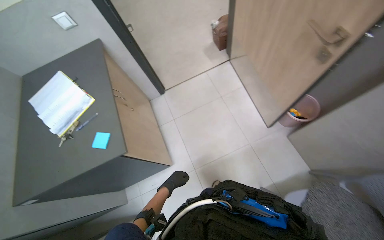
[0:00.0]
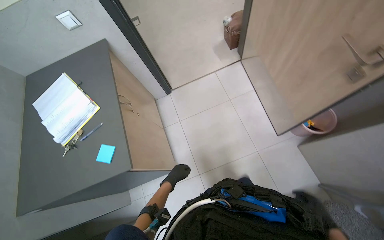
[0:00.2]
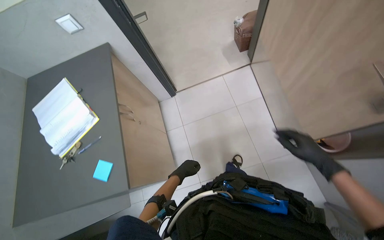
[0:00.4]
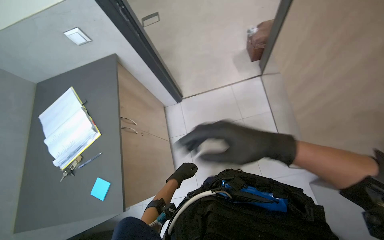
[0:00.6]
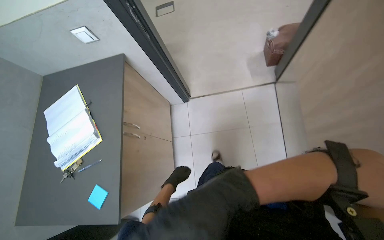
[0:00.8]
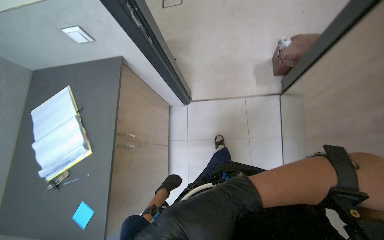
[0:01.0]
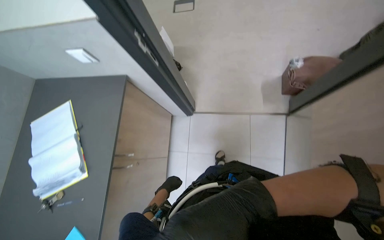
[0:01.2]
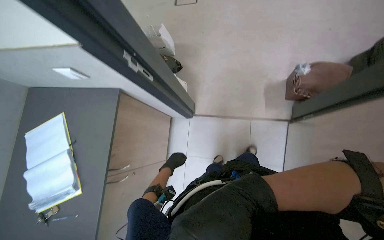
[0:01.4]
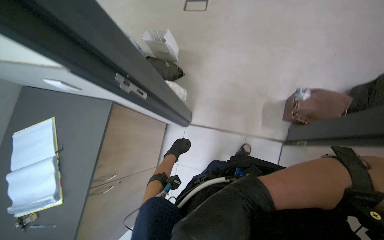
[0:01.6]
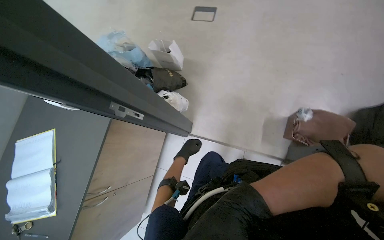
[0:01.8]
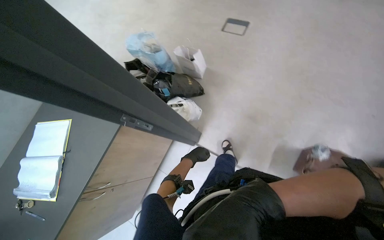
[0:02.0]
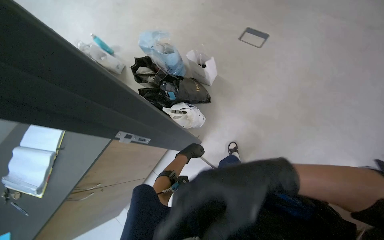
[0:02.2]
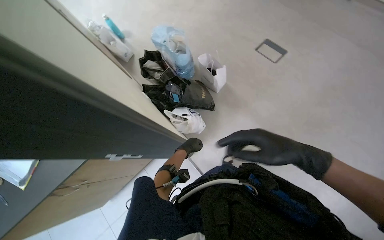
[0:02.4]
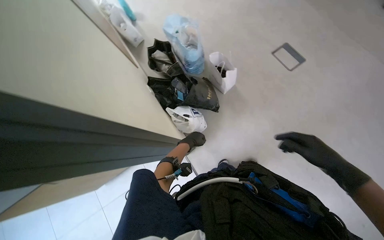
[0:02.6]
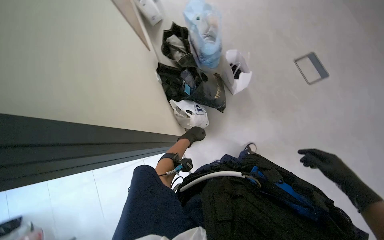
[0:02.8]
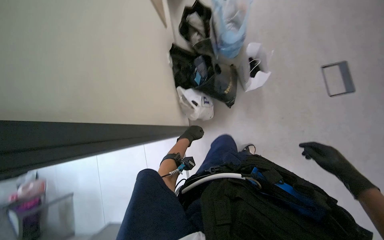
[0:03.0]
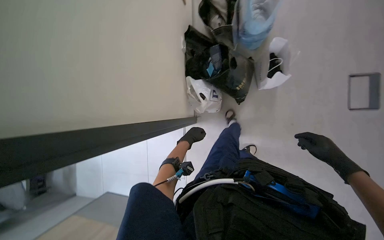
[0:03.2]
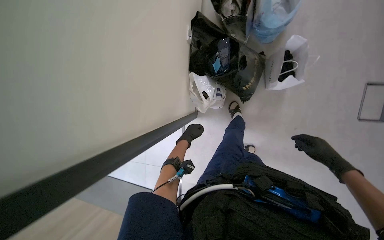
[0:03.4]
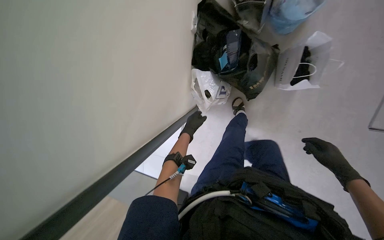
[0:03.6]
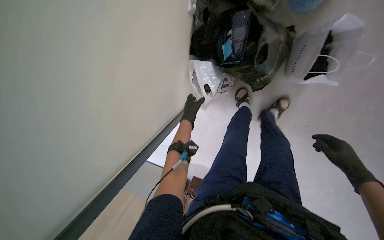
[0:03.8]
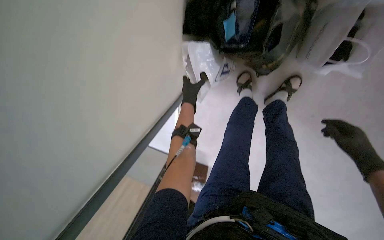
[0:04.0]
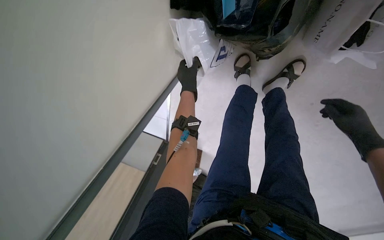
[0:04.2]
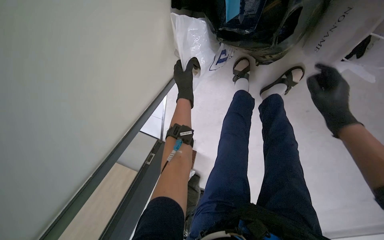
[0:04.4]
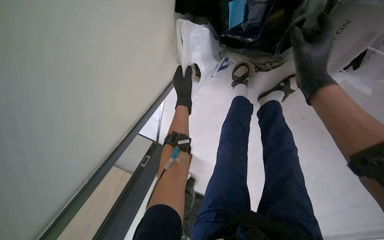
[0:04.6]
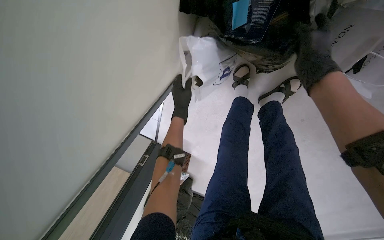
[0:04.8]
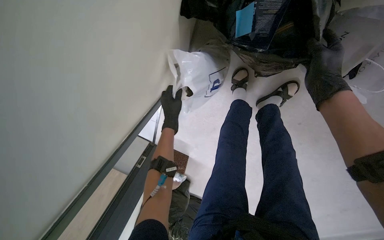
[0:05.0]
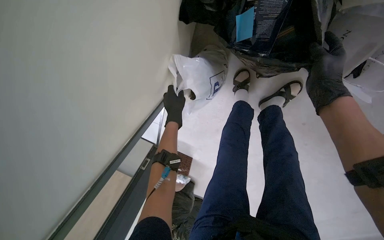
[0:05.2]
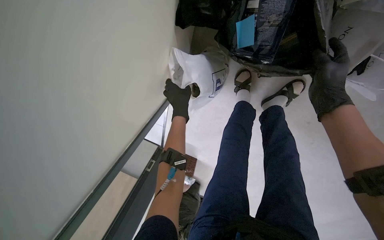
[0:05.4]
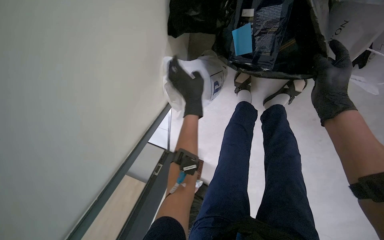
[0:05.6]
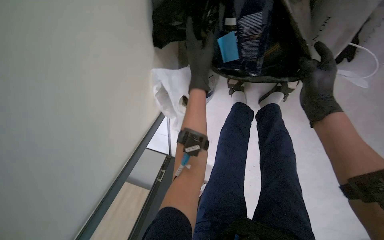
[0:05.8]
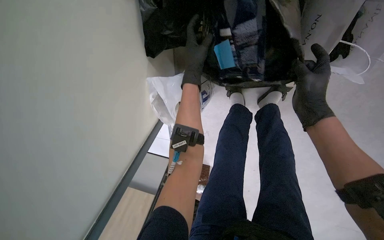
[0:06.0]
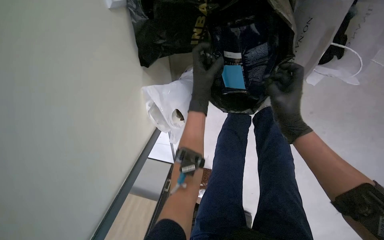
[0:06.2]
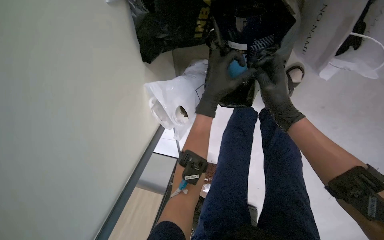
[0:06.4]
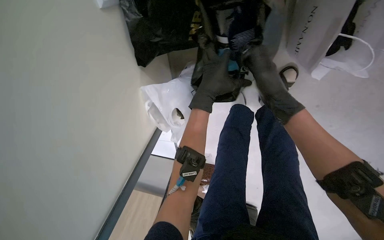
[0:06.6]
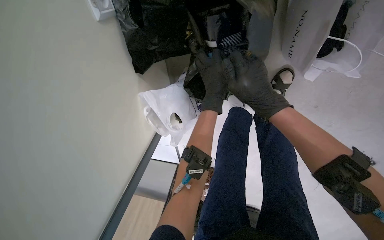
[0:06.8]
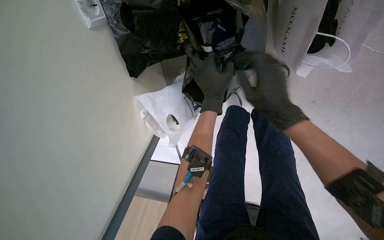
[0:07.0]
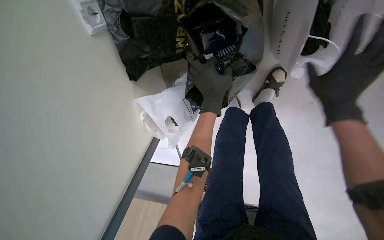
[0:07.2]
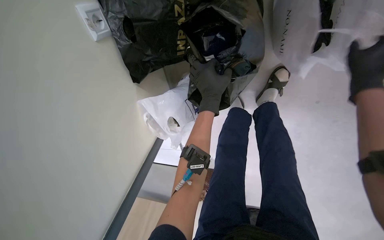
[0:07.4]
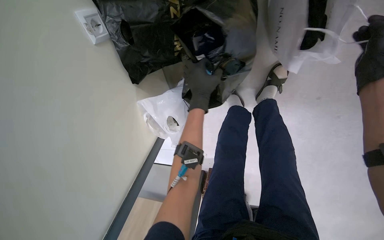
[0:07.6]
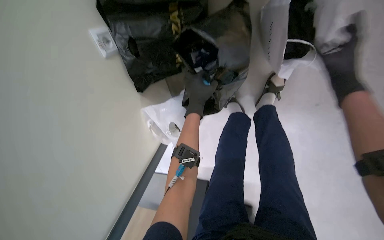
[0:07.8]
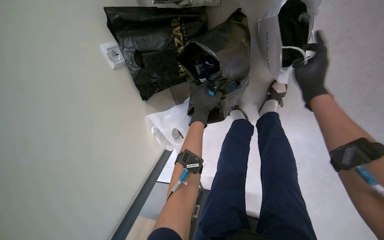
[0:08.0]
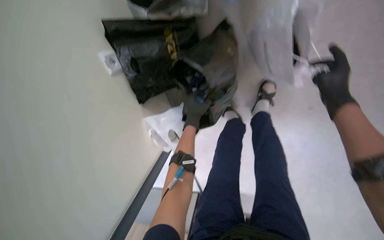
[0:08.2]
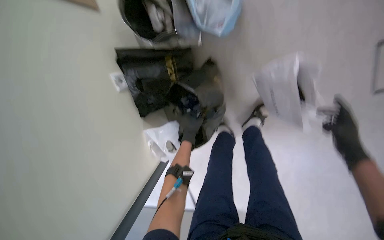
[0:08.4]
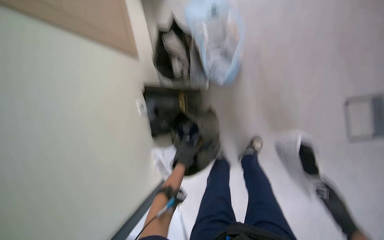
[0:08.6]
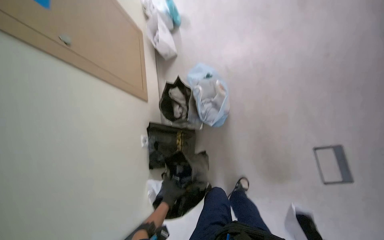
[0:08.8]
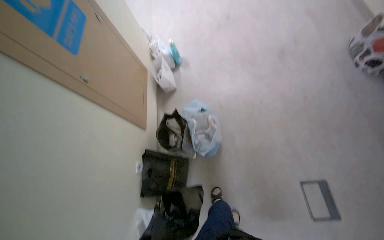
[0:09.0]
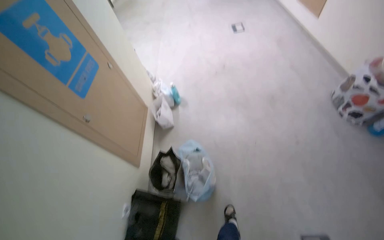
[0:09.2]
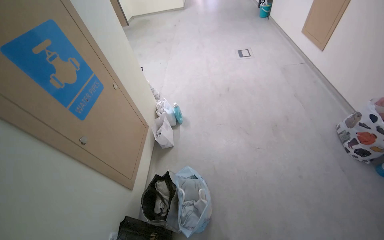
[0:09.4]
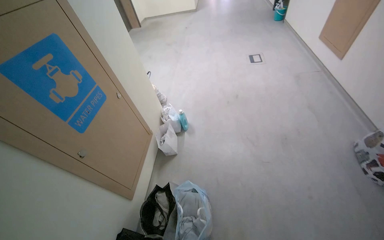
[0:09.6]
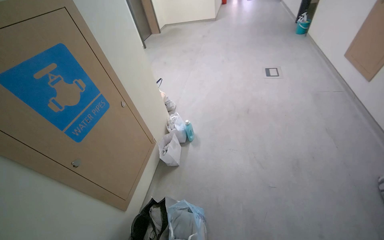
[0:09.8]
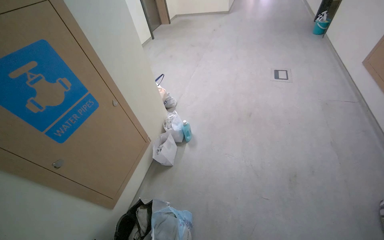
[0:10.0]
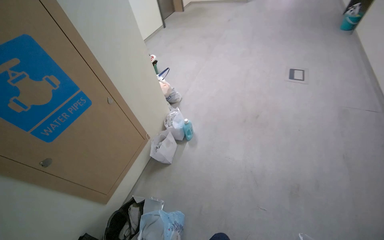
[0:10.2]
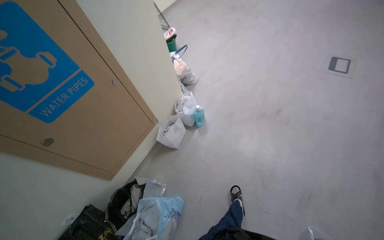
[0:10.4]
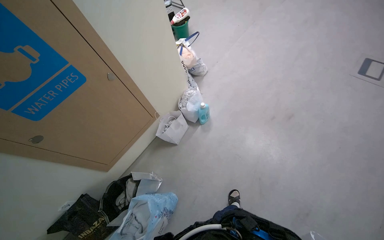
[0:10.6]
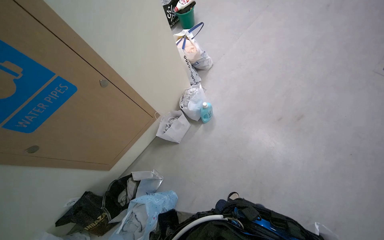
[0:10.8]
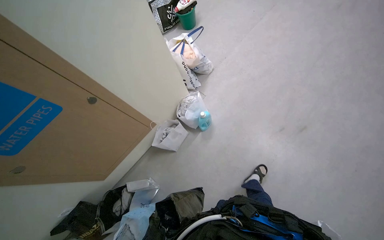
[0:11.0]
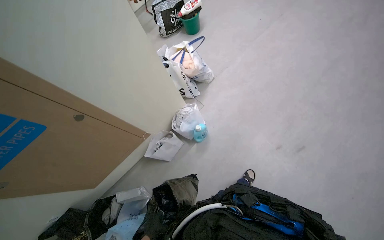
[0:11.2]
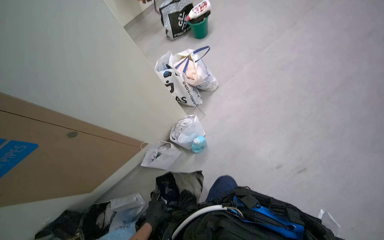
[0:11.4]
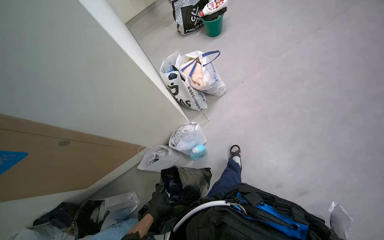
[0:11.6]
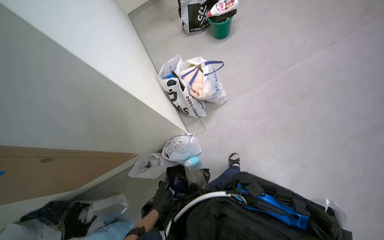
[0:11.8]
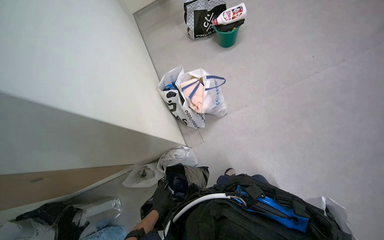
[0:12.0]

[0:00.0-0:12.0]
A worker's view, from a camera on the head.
Job: managing laundry.
The whole recording: Sorting items from bags. The worker sorts various items by picking them up from different bags on the floor.
0:00.0 to 0:01.6: The head travels some 1 m. The camera pitches downward, by roughly 20 degrees. Everything in view rotates some 35 degrees clockwise.
0:01.6 to 0:03.0: The wearer moves roughly 60 cm. The wearer looks about 65 degrees further to the left. The camera pitches downward, by about 15 degrees.
0:03.0 to 0:04.4: The wearer moves some 50 cm. The camera pitches downward, by some 40 degrees.
0:04.4 to 0:06.0: The left hand is displaced nearer to the camera by about 15 cm. The right hand goes up the picture and returns, some 15 cm each way.
0:06.0 to 0:07.6: The right hand goes some 20 cm to the right.
0:07.6 to 0:09.0: The camera travels about 70 cm. The camera pitches upward, by roughly 50 degrees.
0:09.0 to 0:10.4: The camera is carried approximately 80 cm. The head rotates about 35 degrees to the left.
0:10.4 to 0:12.0: The head travels roughly 1.5 m. The head rotates roughly 35 degrees to the left. The camera pitches downward, by about 25 degrees.

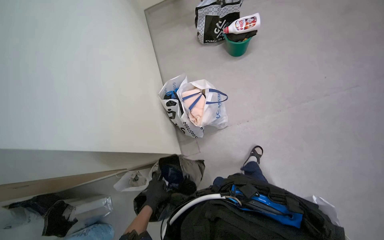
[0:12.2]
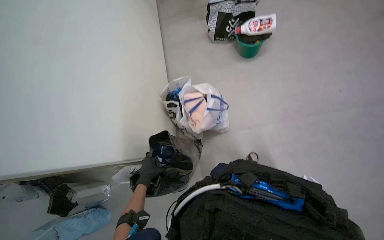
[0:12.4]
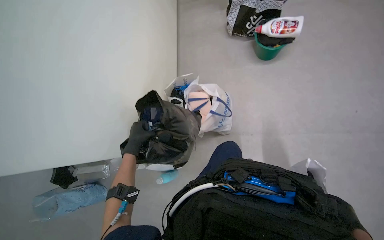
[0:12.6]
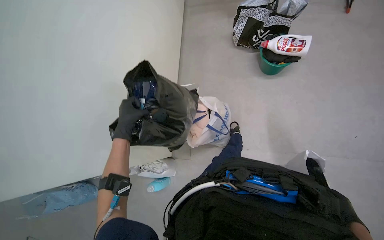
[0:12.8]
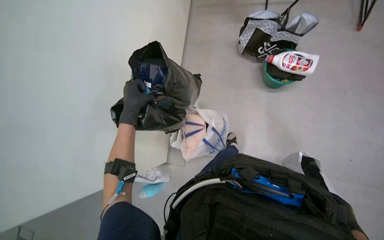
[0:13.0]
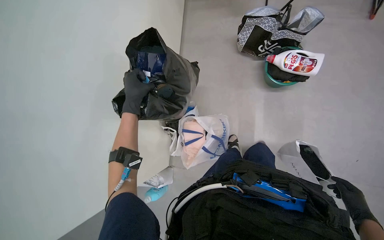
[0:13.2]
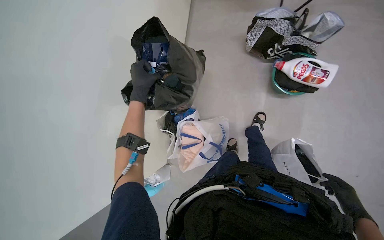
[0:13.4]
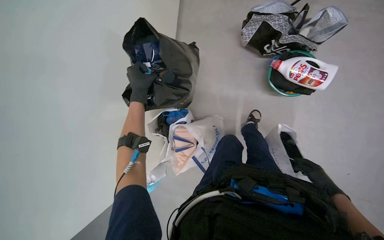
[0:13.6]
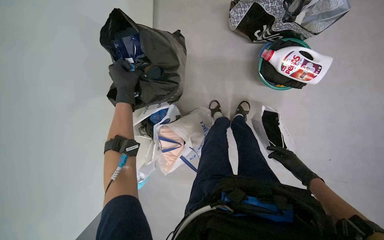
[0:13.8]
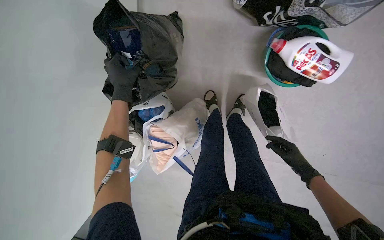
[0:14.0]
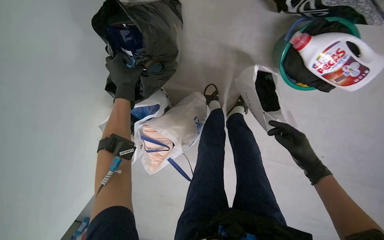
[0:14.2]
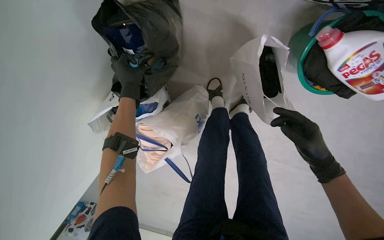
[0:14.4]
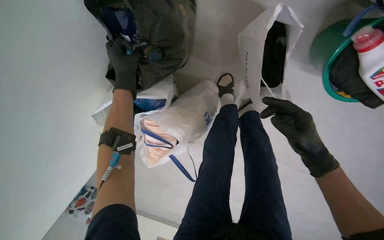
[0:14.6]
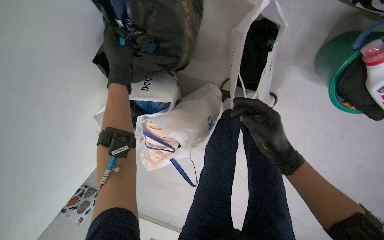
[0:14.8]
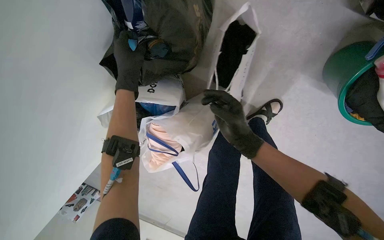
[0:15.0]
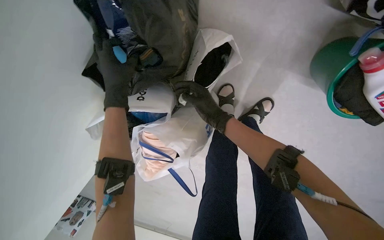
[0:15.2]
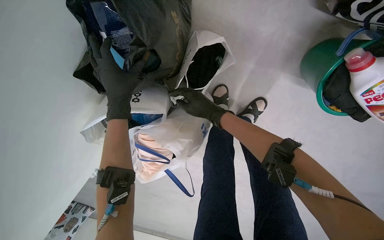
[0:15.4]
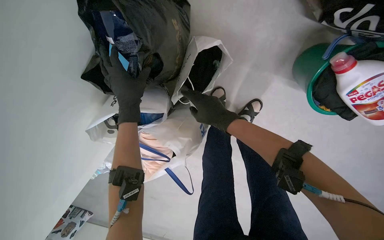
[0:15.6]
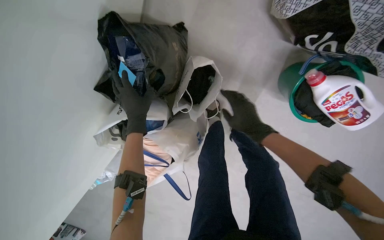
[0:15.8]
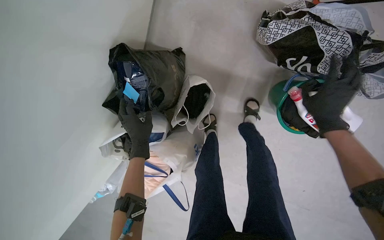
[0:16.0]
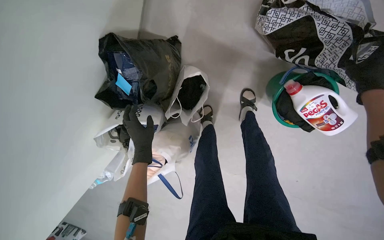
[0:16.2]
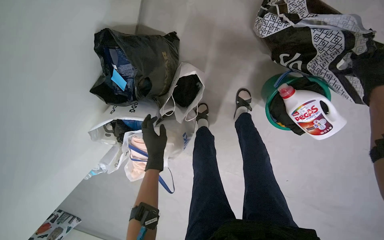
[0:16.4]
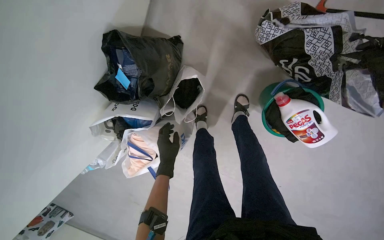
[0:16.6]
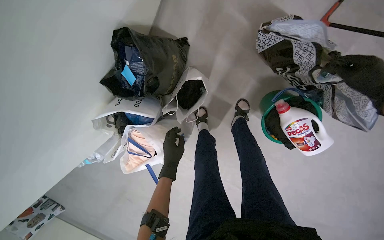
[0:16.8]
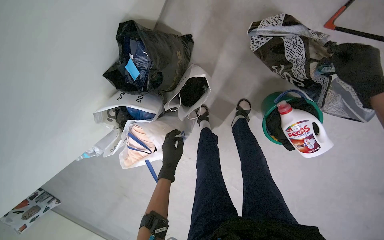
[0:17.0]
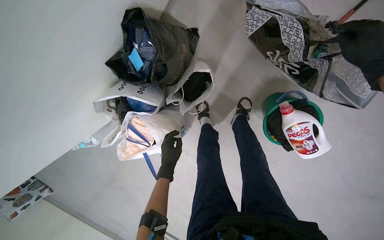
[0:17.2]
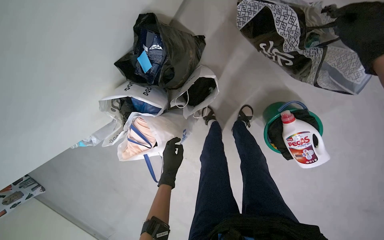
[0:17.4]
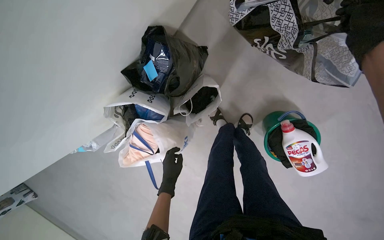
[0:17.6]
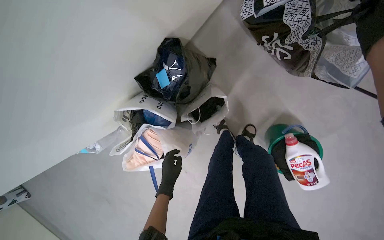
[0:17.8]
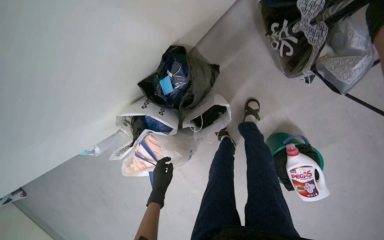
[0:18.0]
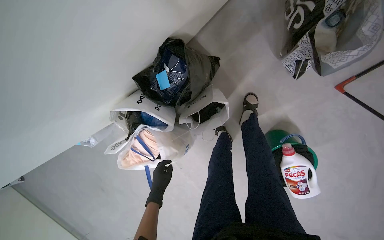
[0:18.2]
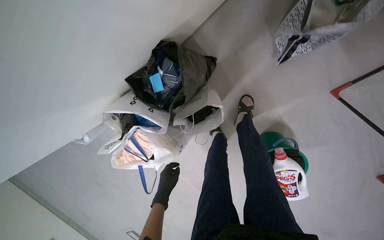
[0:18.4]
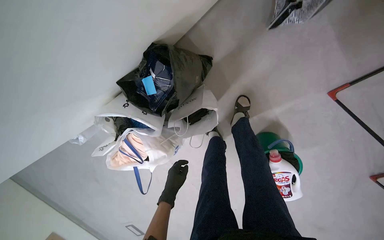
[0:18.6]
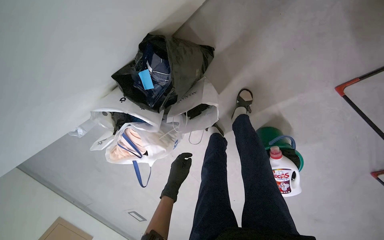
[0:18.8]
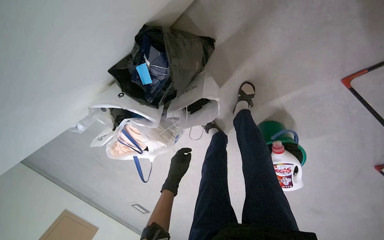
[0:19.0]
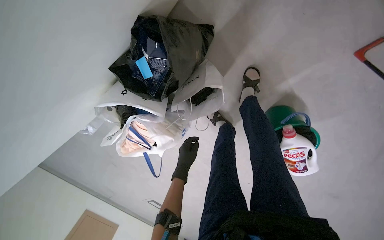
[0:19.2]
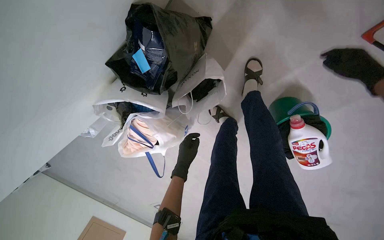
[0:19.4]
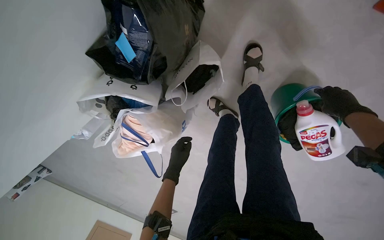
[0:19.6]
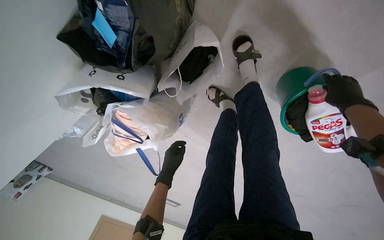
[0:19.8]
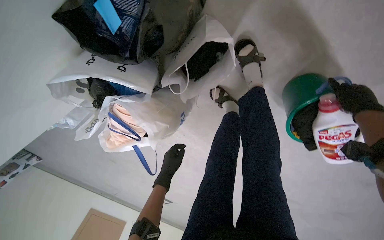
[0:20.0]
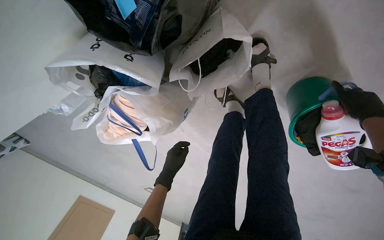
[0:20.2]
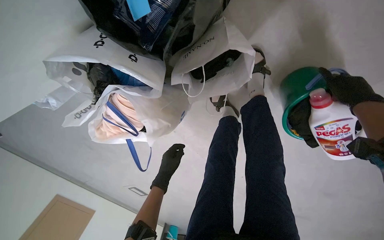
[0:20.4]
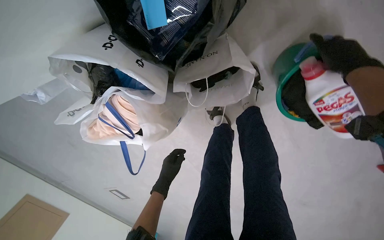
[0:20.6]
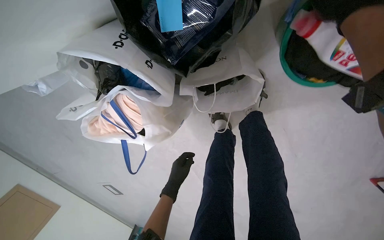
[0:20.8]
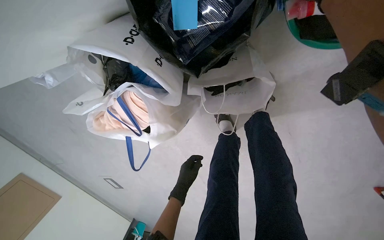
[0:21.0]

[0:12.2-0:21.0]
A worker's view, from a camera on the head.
Job: managing laundry.
The whole recording: Sorting items from bags. The worker sorts various items by picking them up from different bags on the floor.
0:12.2 to 0:13.6: The scene turns some 30 degrees clockwise in the picture. The left hand shifts about 50 cm up the picture.
0:13.6 to 0:15.2: The camera travels approximately 40 cm. The view tilts about 30 degrees downward.
0:15.2 to 0:16.6: The left hand is displaced to the right and down the picture by approximately 30 cm.
0:18.0 to 0:19.6: The wearer looks about 20 degrees further downward. The left hand goes roughly 10 cm to the right.
